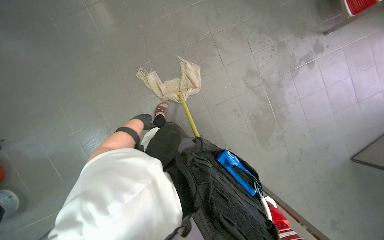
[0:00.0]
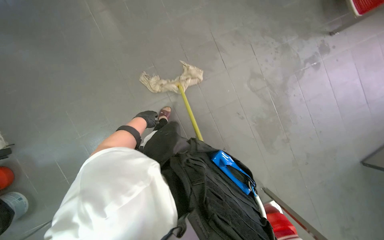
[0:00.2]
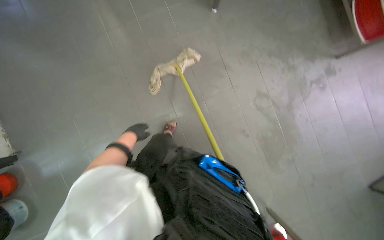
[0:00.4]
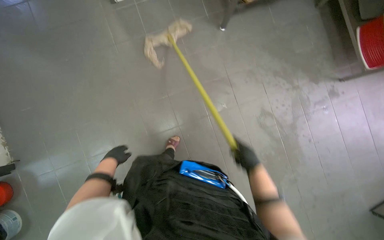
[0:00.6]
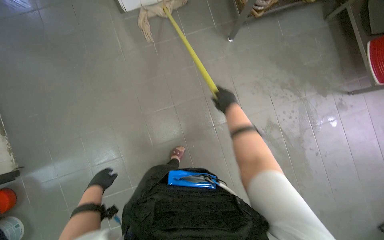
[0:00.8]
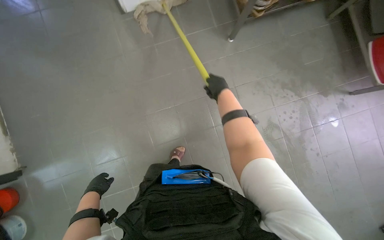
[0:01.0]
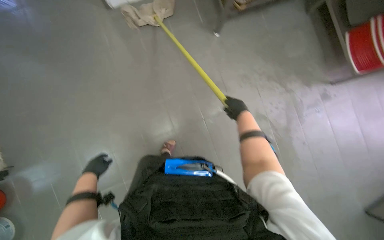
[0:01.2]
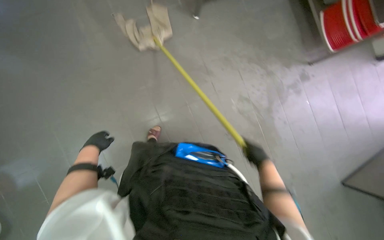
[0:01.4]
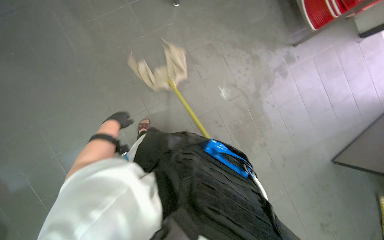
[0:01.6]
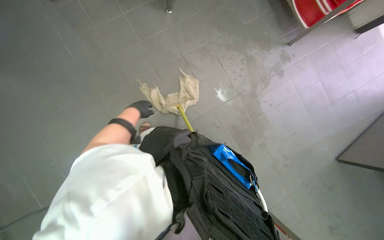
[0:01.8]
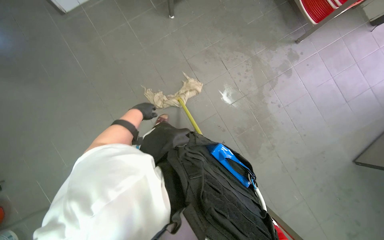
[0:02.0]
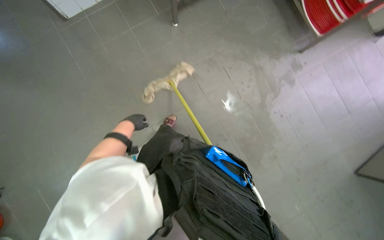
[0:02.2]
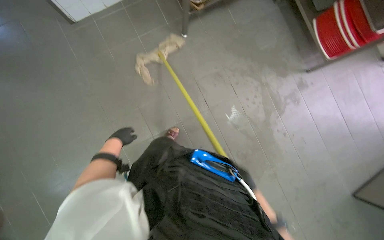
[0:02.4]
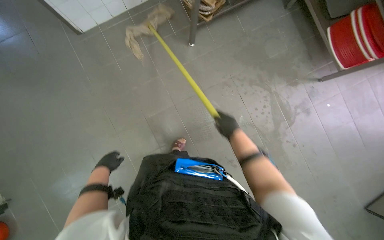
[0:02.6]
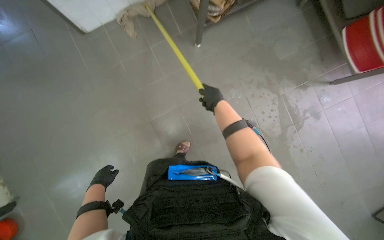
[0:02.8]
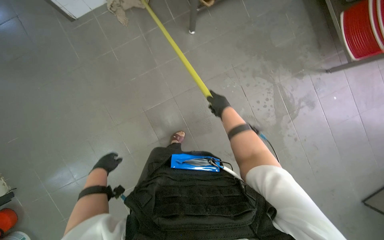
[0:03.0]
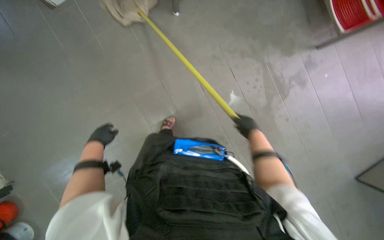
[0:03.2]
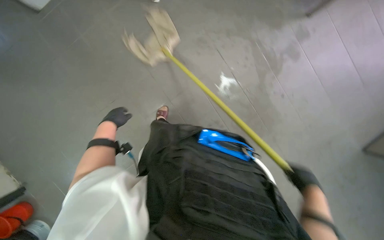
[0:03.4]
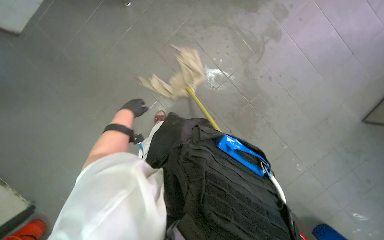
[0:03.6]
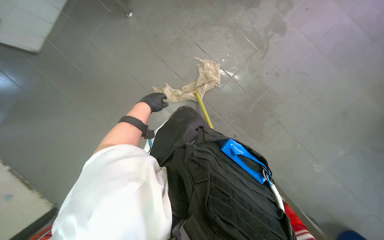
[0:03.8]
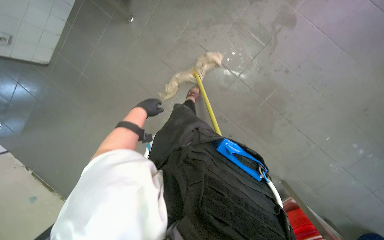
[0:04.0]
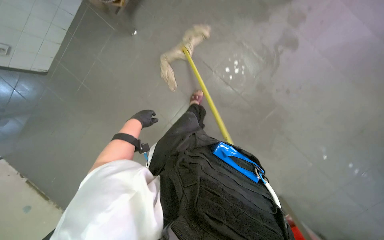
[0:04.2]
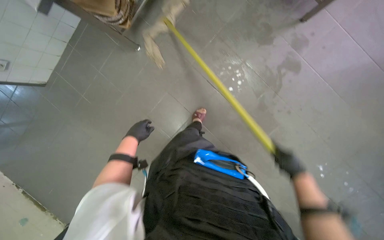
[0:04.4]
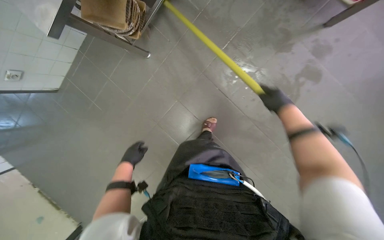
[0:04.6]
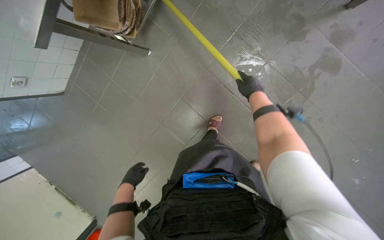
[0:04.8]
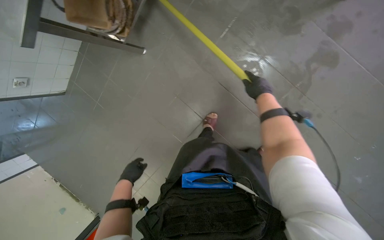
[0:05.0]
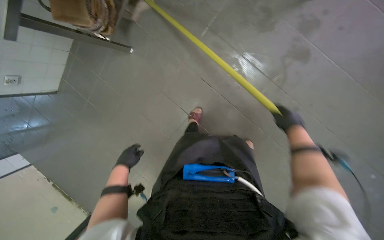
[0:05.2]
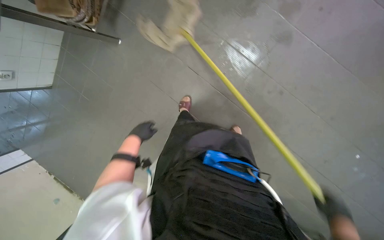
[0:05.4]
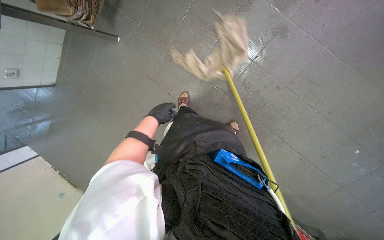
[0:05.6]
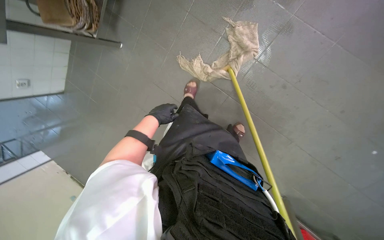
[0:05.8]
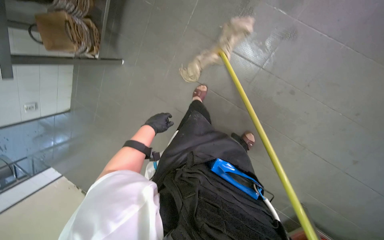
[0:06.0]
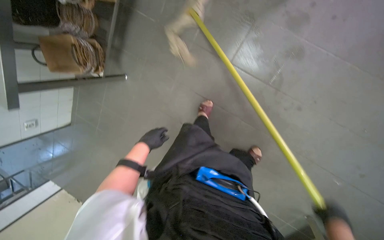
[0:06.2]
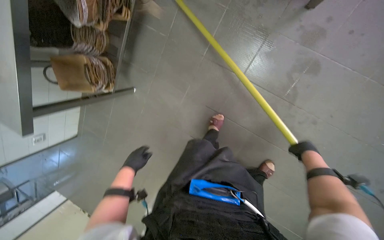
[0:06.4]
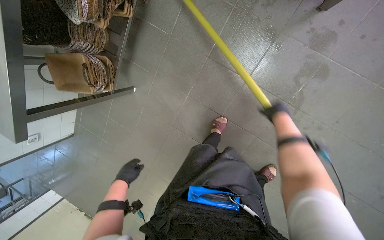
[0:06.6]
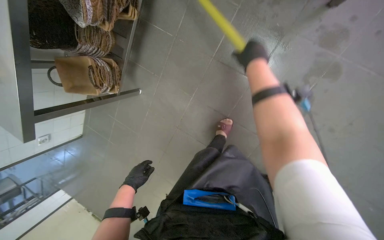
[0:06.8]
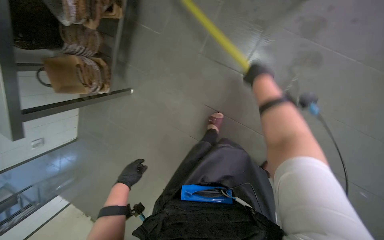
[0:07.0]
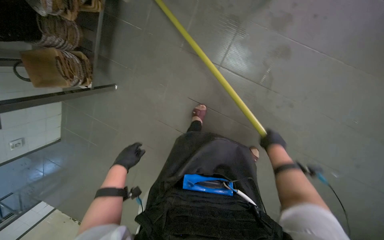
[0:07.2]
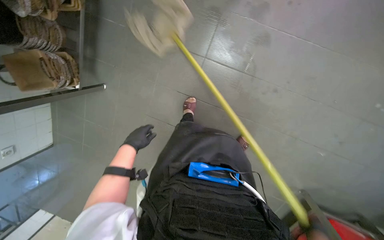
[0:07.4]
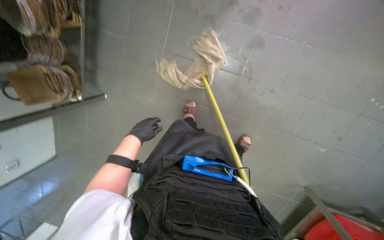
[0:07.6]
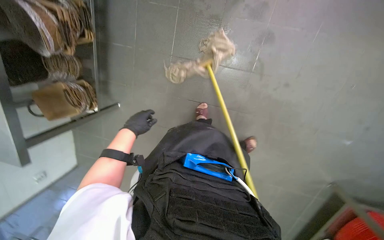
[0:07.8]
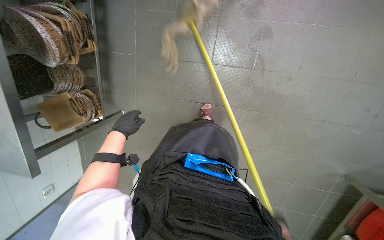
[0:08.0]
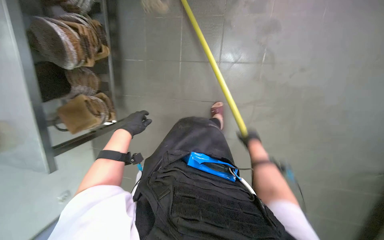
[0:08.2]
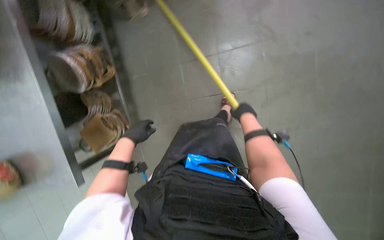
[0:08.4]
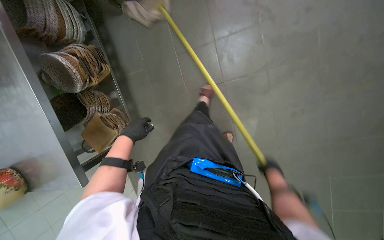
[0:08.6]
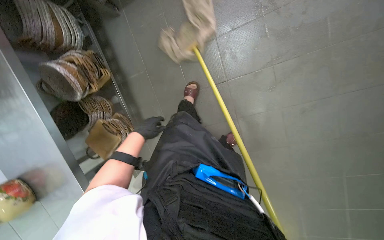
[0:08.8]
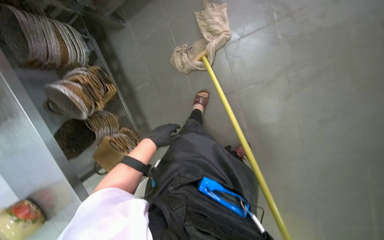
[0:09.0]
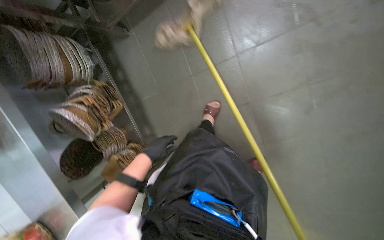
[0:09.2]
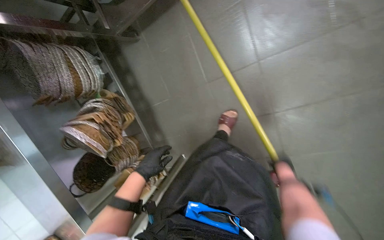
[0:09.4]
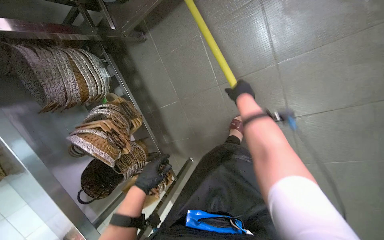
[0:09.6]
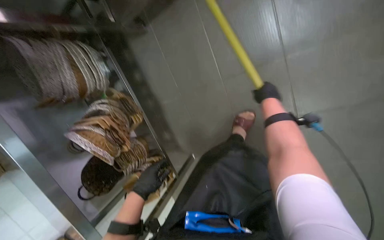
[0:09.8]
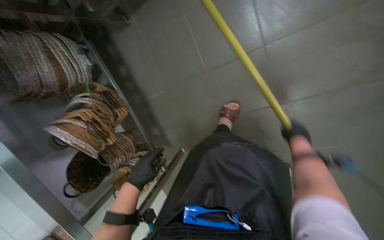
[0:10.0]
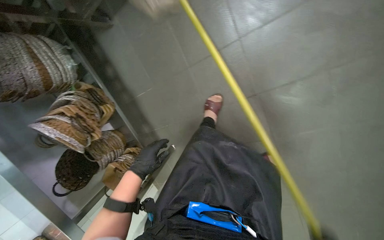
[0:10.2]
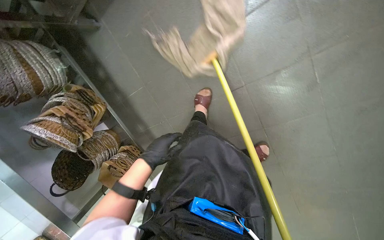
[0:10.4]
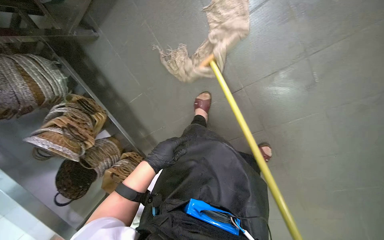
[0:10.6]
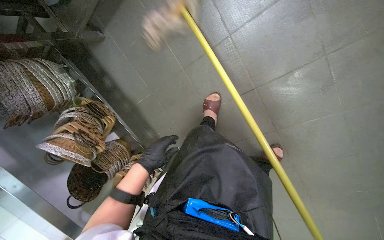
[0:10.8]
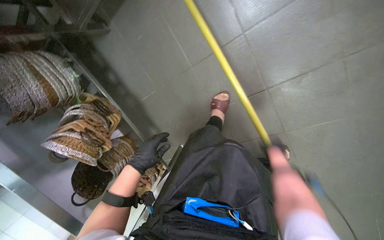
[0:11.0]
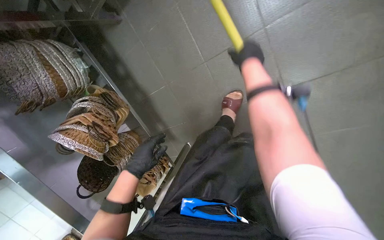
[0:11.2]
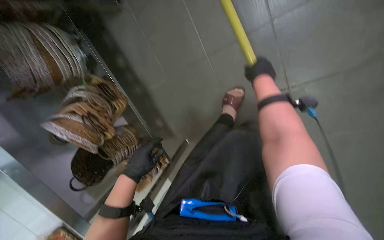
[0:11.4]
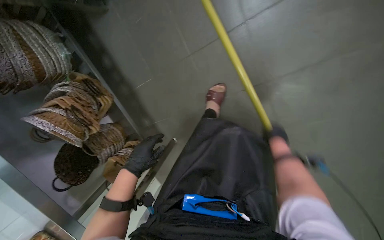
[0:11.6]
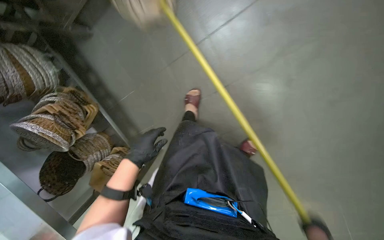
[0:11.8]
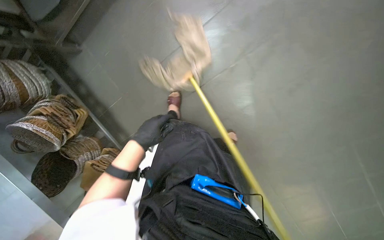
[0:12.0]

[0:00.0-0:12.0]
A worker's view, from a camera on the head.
Job: mopping floor.
The whole recording: Mopping kitchen floor. The worker mops the kitchen floor, periodically wringing out the mop head.
0:00.0 to 0:01.6: The left hand moves nearer to the camera, about 10 cm.
0:01.6 to 0:03.0: The left hand moves to the left, roughly 10 cm.
0:03.0 to 0:04.4: The head travels about 50 cm.
0:04.4 to 0:06.0: The wearer moves to the right, roughly 40 cm. The view swings some 15 degrees to the left.
0:07.6 to 0:09.0: The camera sweeps to the left, by some 20 degrees. The scene rotates counterclockwise by some 30 degrees.

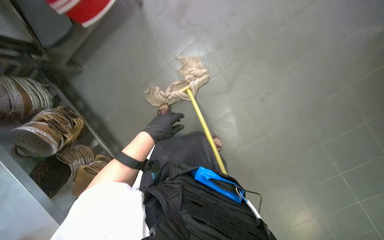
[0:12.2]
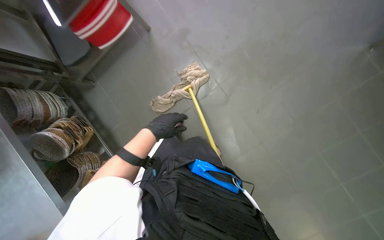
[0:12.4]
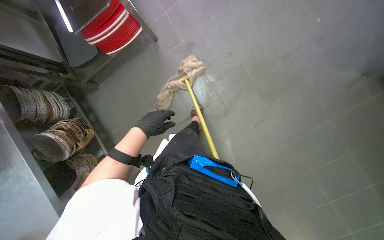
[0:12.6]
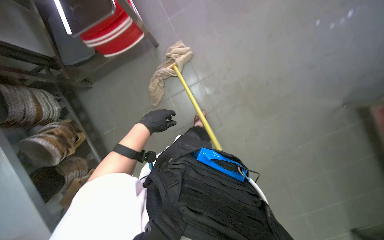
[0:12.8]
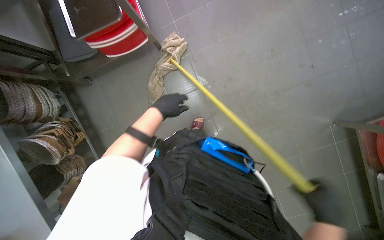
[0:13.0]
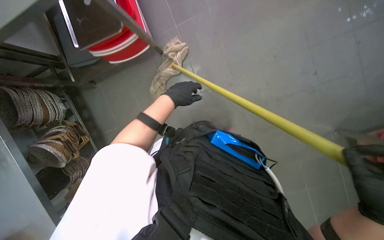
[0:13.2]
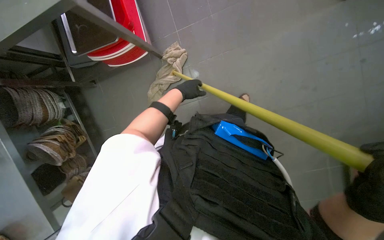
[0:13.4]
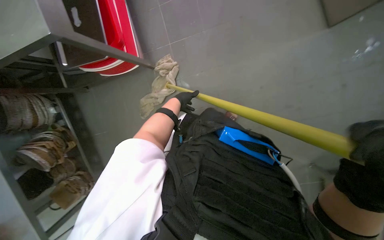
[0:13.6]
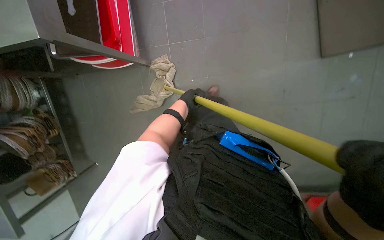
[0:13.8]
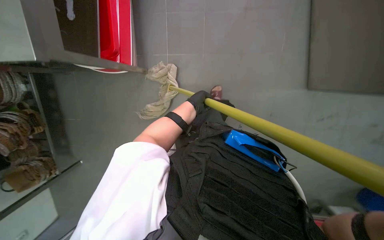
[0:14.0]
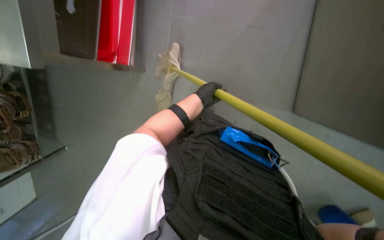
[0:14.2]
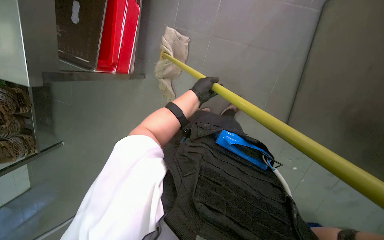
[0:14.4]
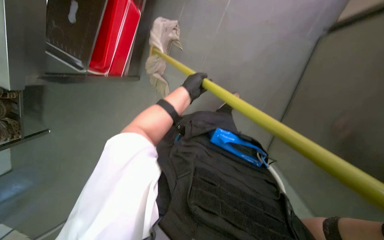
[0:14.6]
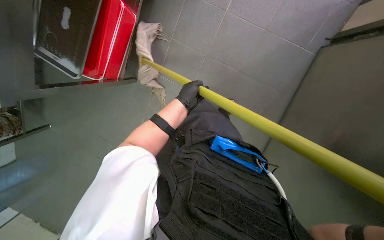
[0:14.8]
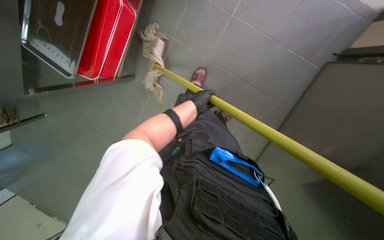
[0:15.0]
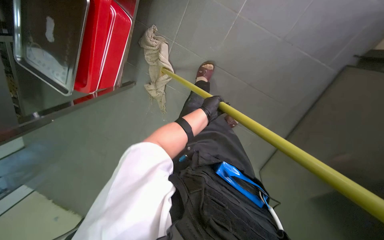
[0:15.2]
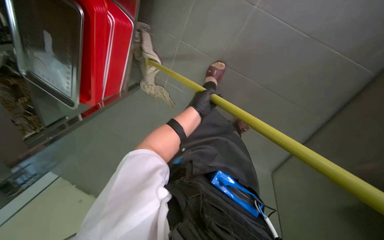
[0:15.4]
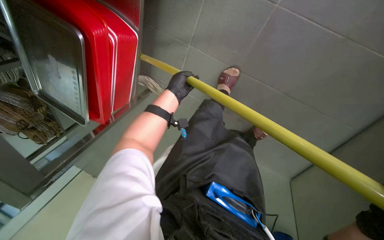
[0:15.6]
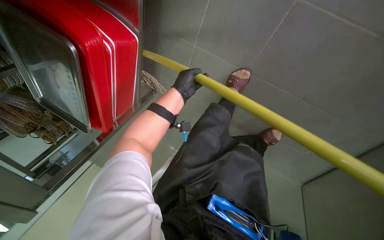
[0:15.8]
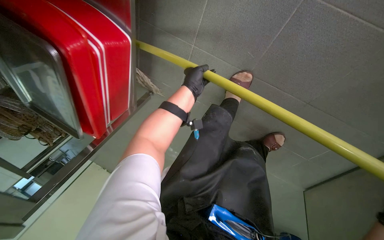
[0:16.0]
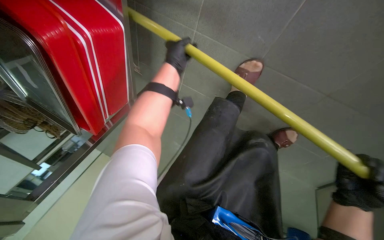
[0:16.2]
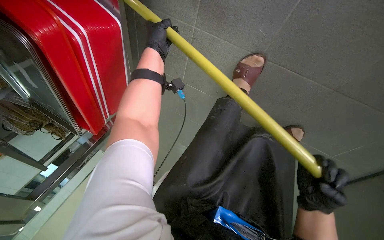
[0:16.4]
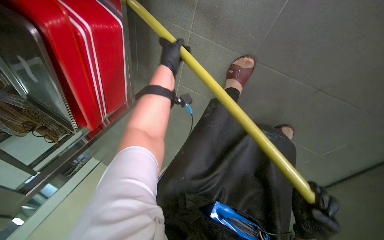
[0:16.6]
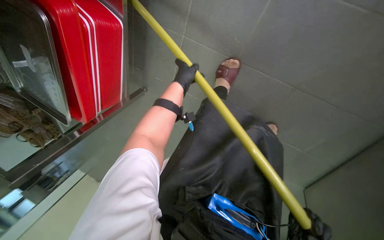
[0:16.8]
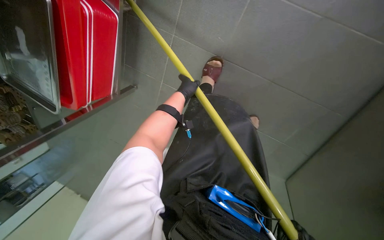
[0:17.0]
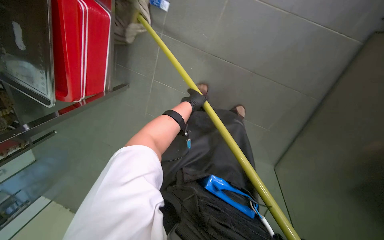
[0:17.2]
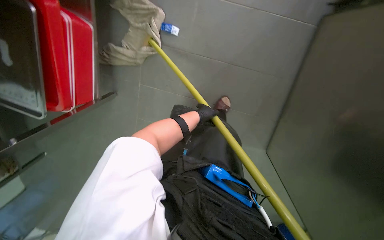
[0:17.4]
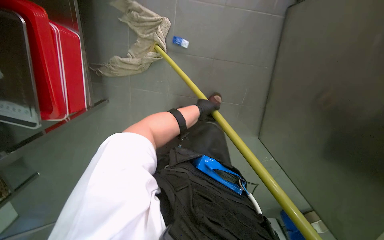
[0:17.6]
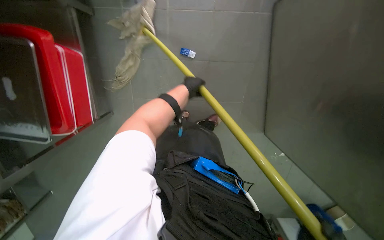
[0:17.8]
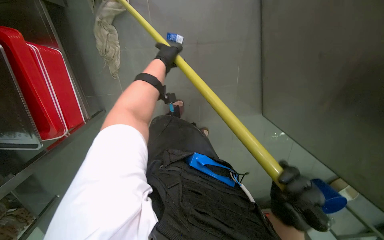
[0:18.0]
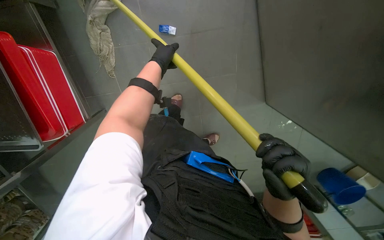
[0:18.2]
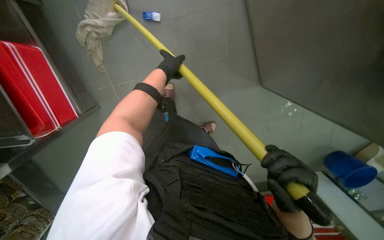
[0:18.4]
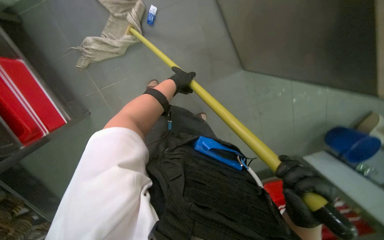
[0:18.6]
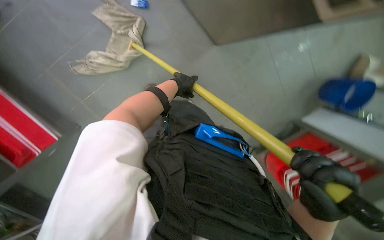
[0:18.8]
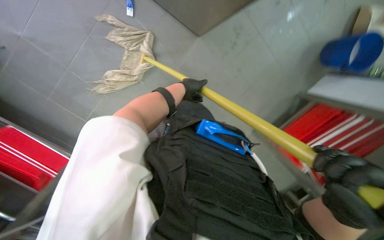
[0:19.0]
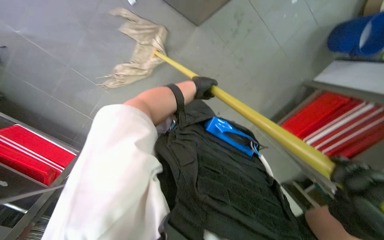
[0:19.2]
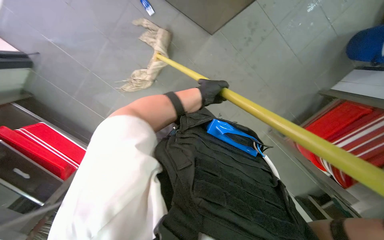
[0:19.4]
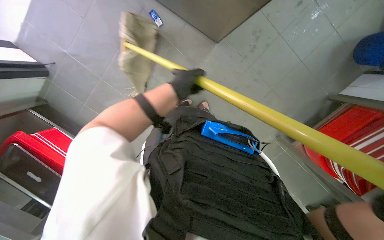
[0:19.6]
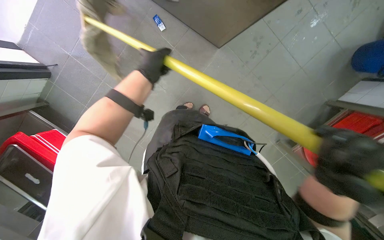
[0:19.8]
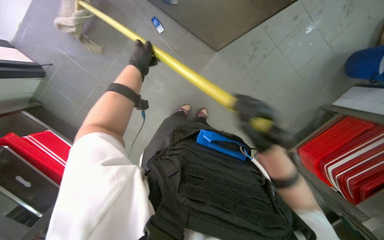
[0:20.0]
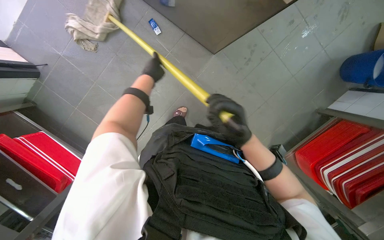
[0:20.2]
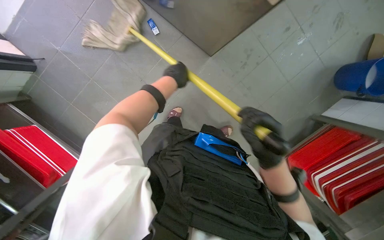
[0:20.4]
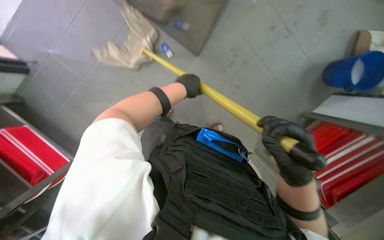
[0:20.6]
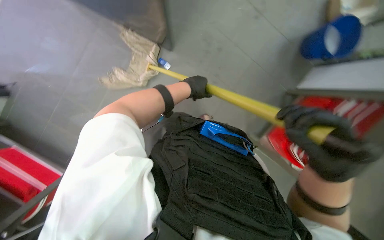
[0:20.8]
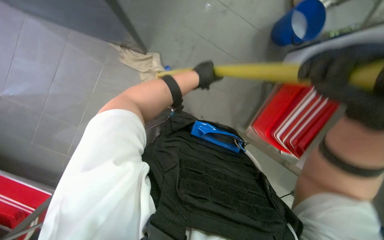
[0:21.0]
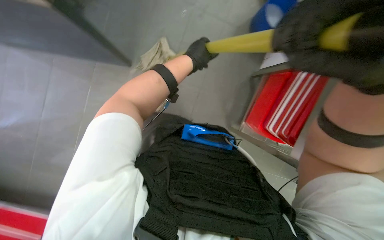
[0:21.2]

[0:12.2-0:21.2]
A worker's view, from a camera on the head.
Job: mopping floor.
The whole recording: Mopping kitchen floor. The worker mops the kitchen floor, periodically wringing out the mop head.
0:12.2 to 0:13.8: The camera is carried roughly 70 cm. The scene turns roughly 30 degrees clockwise in the picture.
0:13.8 to 0:15.2: The head travels about 50 cm. The scene rotates clockwise by roughly 25 degrees.
0:15.2 to 0:16.6: The left hand goes roughly 25 cm up the picture and to the left.
0:16.6 to 0:18.2: The left hand moves about 20 cm down the picture and comes back.
0:18.2 to 0:19.8: The camera pitches upward, by approximately 25 degrees. The left hand moves approximately 10 cm to the right and comes back.
0:19.8 to 0:21.2: The left hand heads to the right, covering about 50 cm.
